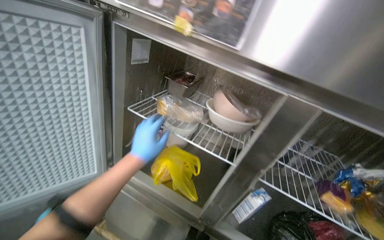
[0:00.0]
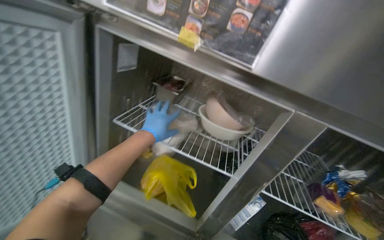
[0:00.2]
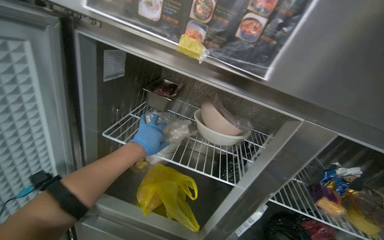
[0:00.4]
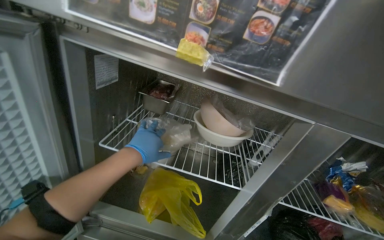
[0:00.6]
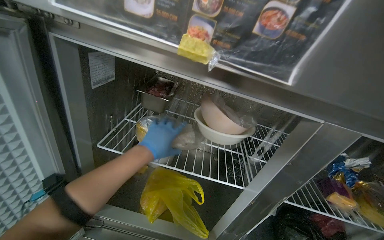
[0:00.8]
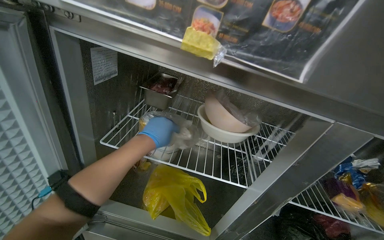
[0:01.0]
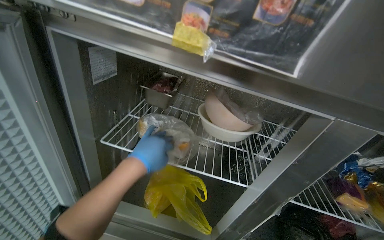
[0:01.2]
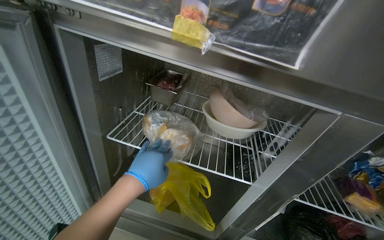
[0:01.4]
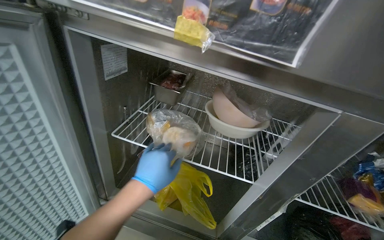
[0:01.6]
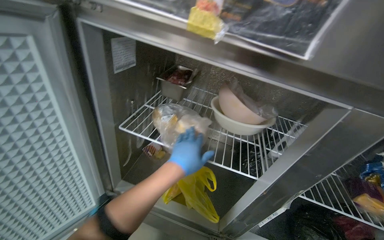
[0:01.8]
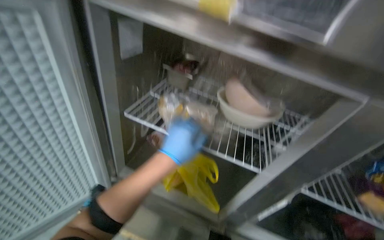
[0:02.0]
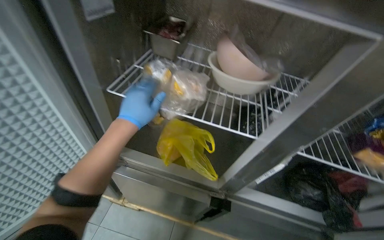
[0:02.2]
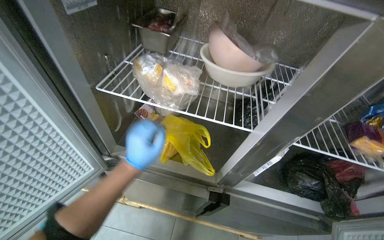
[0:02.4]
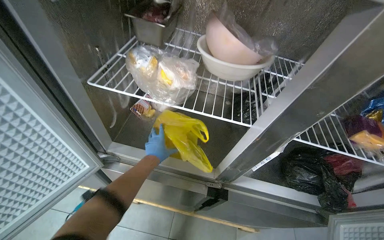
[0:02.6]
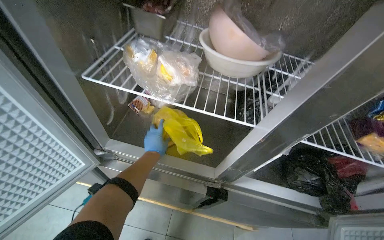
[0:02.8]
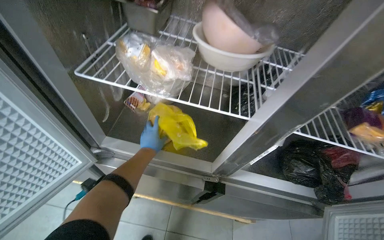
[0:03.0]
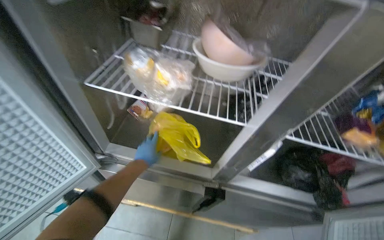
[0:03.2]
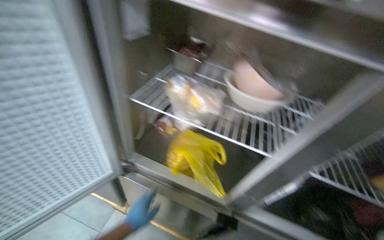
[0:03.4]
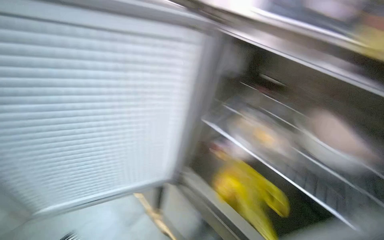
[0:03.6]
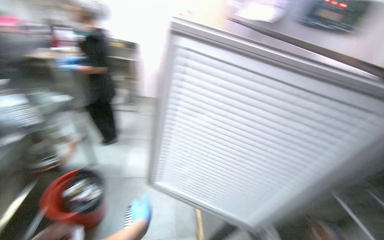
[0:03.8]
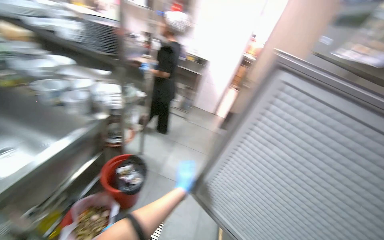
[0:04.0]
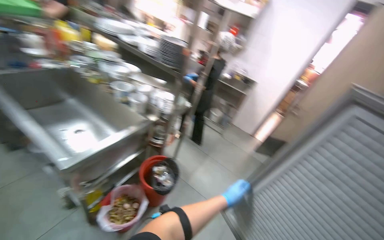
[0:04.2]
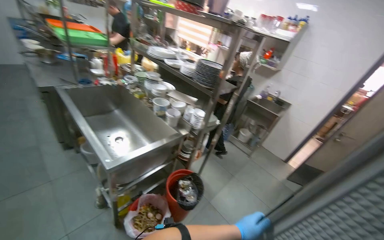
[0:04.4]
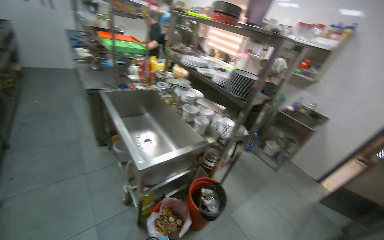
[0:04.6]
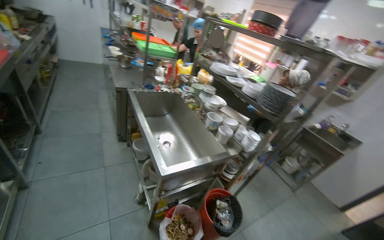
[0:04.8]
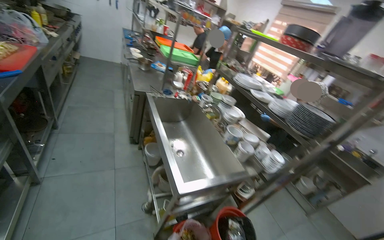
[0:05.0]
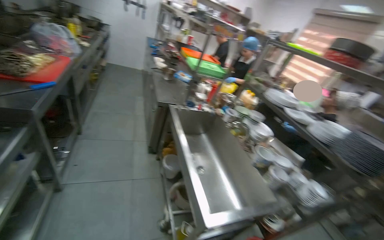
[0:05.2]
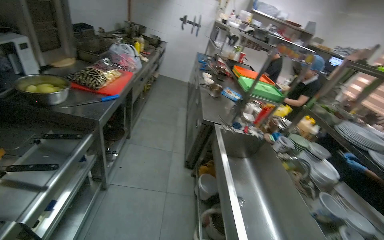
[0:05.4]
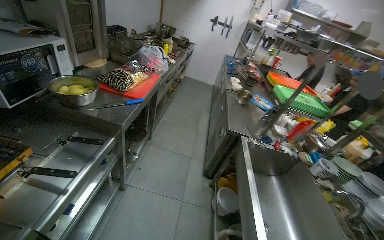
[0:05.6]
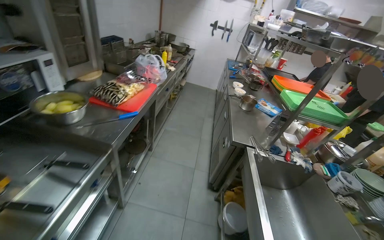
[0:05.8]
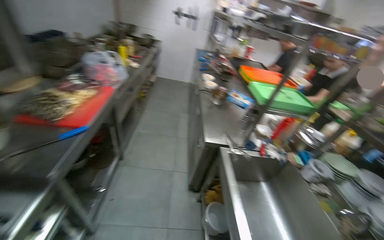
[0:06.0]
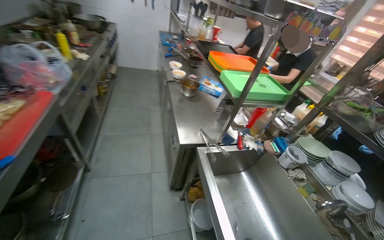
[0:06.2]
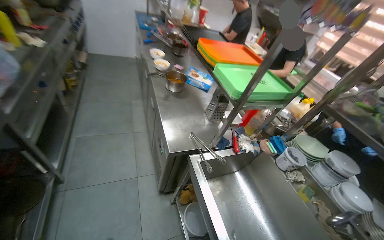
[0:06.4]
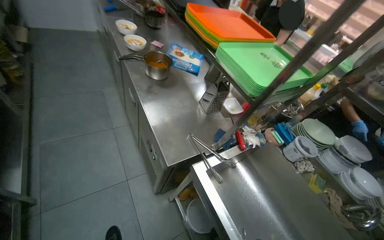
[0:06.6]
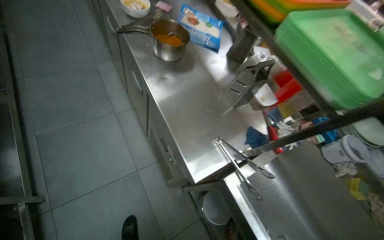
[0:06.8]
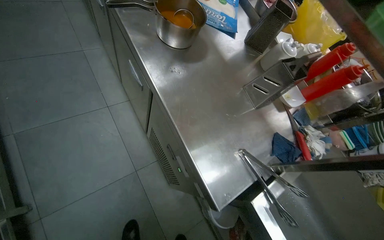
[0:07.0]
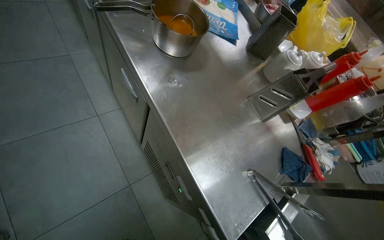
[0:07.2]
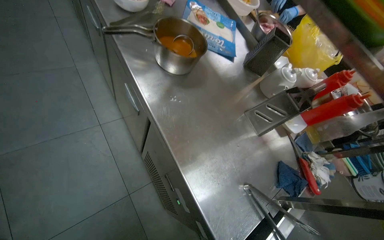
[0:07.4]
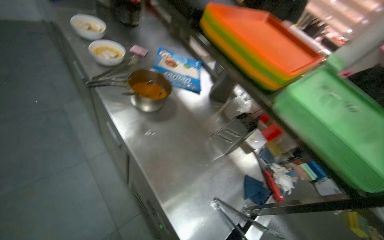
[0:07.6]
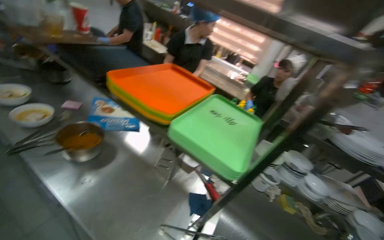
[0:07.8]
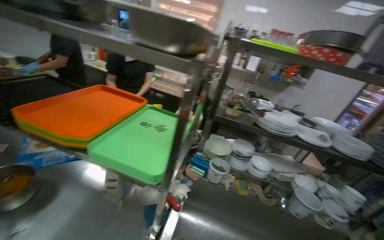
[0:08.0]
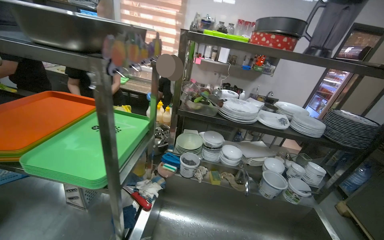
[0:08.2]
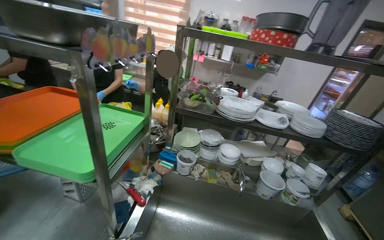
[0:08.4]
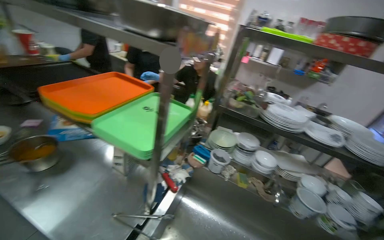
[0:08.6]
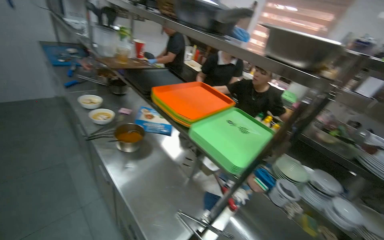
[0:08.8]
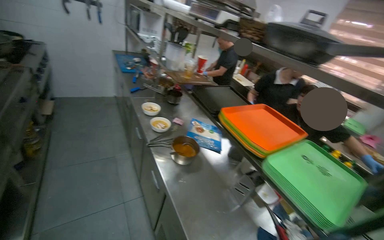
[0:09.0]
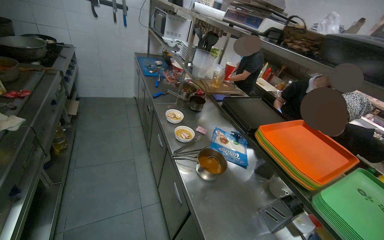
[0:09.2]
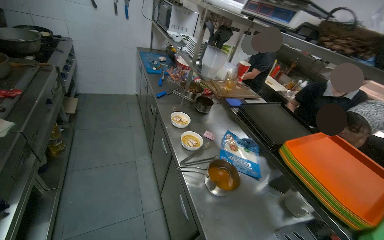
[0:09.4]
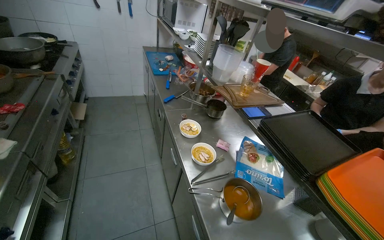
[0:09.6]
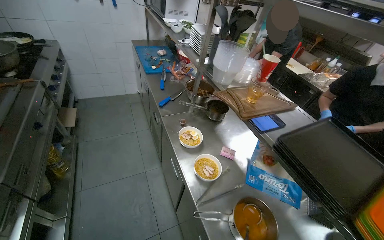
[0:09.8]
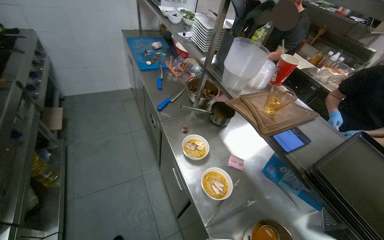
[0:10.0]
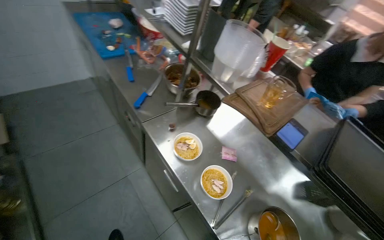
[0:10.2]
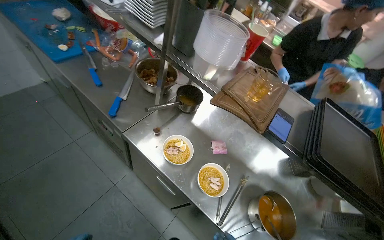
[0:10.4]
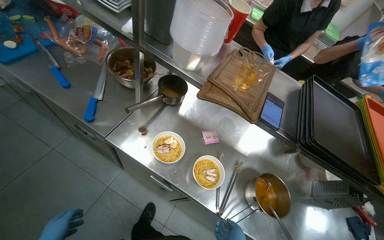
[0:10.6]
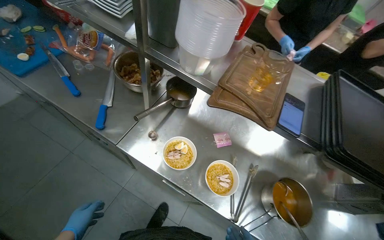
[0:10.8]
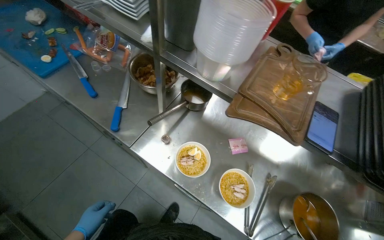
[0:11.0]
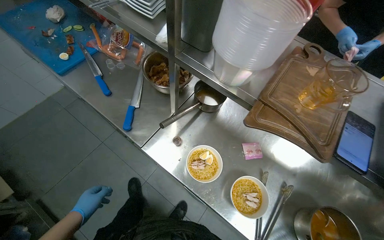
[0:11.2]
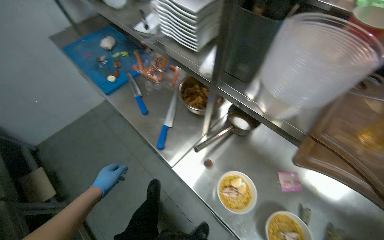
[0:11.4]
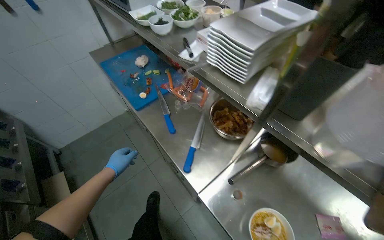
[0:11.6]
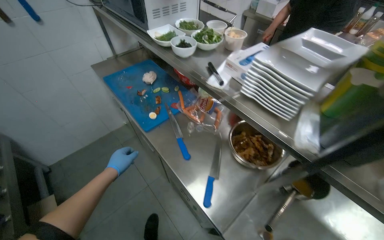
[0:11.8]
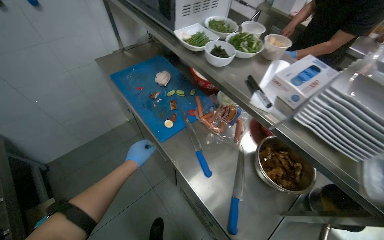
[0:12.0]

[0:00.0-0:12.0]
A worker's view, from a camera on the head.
Job: preparing food.
The whole recording: Retrieving ingredients from refrigerators. The worker opens multiple refrigerators and retrieves various ingredients.
0:01.6 to 0:03.0: The view tips downward by some 20 degrees. The left hand is displaced farther from the camera by approximately 35 cm.
0:03.0 to 0:04.4: The wearer looks approximately 100 degrees further to the left. The camera pitches upward, by approximately 40 degrees.
0:04.4 to 0:06.0: The camera travels roughly 1 m. The head rotates roughly 45 degrees to the left.
0:06.0 to 0:07.6: The head travels roughly 1 m. The head turns to the right by about 40 degrees. The wearer looks some 25 degrees further downward.
0:07.6 to 0:09.0: The wearer looks about 15 degrees further upward.
0:09.0 to 0:10.4: The wearer moves roughly 1 m. The wearer's head swings approximately 25 degrees to the right. The camera pitches downward, by about 25 degrees.
0:10.4 to 0:12.0: The camera travels about 60 cm. The view pans to the left by about 15 degrees.

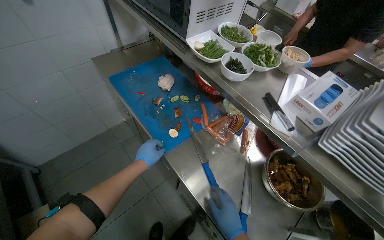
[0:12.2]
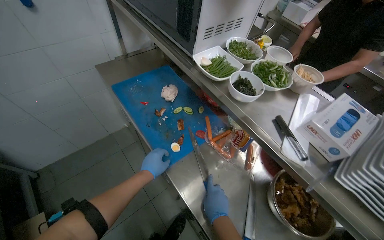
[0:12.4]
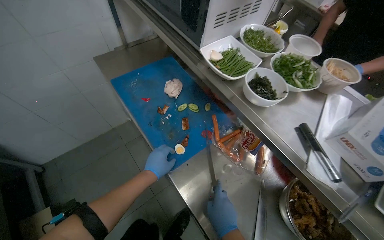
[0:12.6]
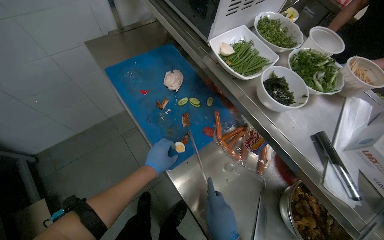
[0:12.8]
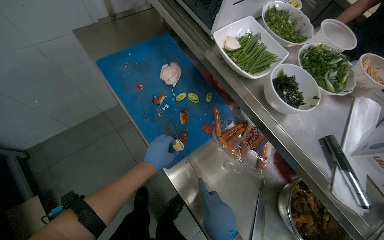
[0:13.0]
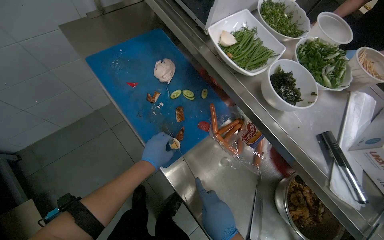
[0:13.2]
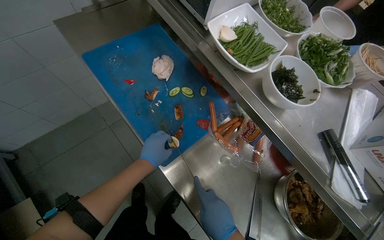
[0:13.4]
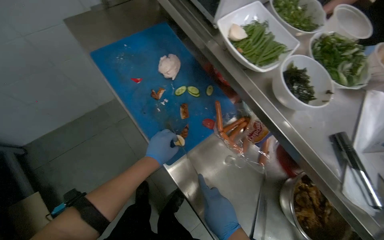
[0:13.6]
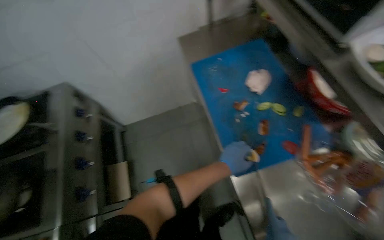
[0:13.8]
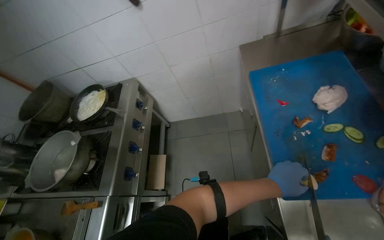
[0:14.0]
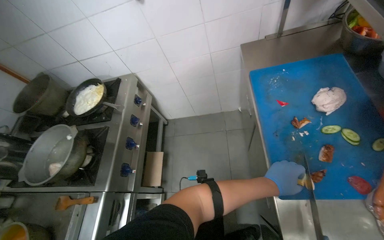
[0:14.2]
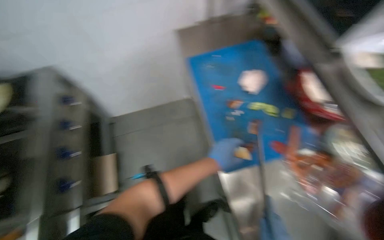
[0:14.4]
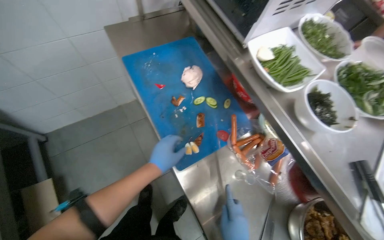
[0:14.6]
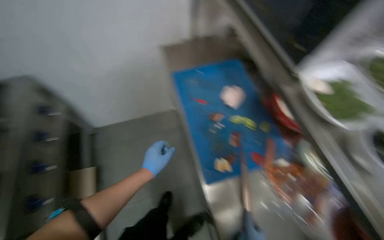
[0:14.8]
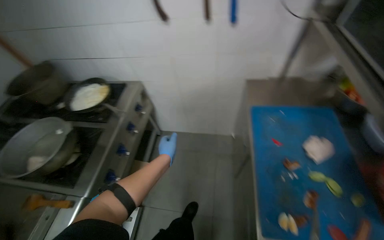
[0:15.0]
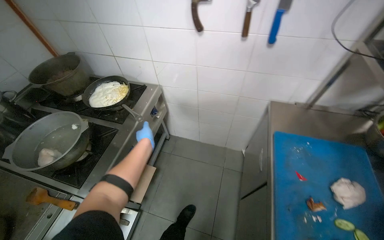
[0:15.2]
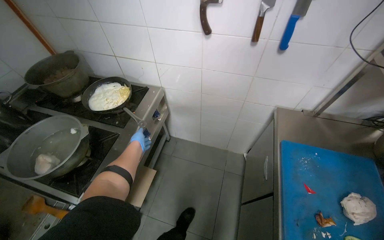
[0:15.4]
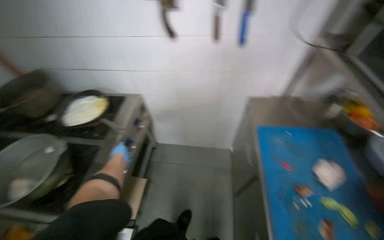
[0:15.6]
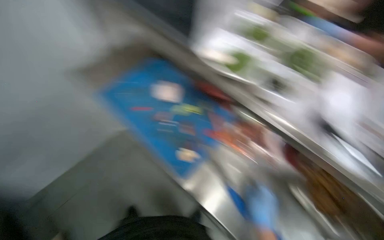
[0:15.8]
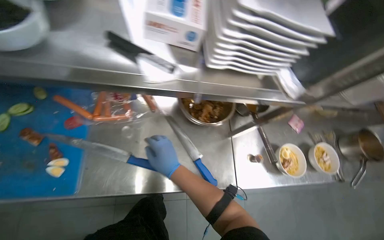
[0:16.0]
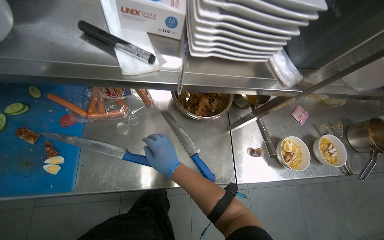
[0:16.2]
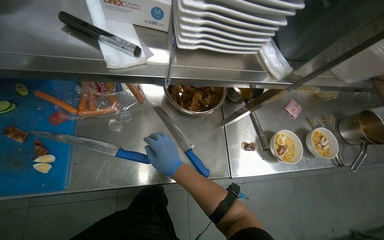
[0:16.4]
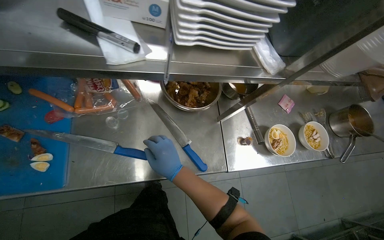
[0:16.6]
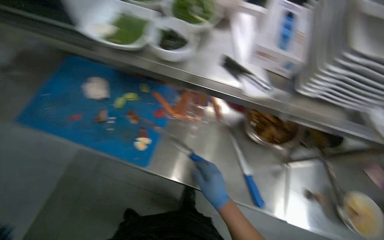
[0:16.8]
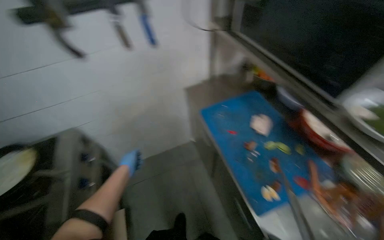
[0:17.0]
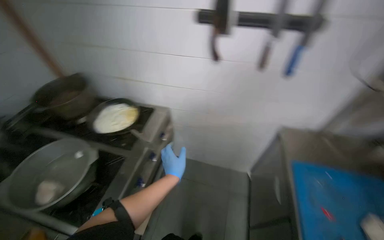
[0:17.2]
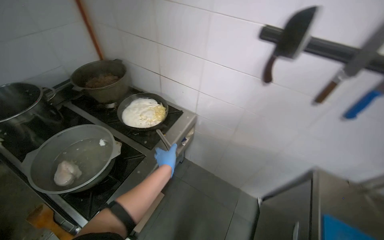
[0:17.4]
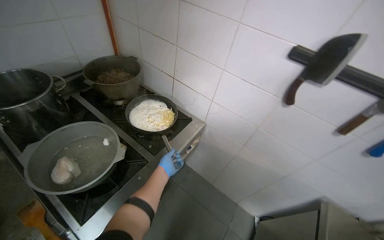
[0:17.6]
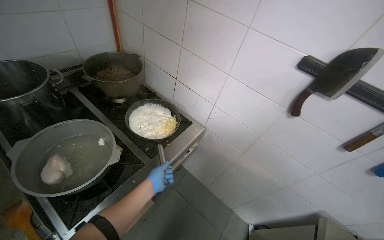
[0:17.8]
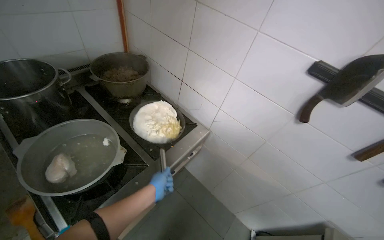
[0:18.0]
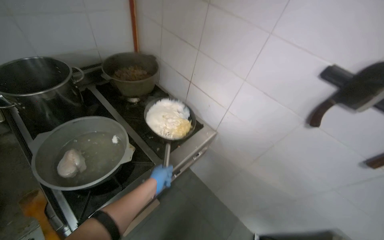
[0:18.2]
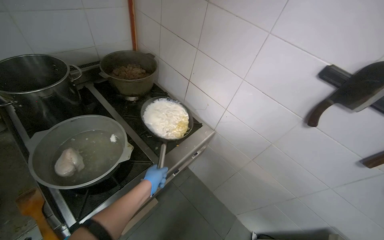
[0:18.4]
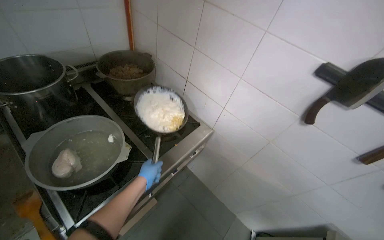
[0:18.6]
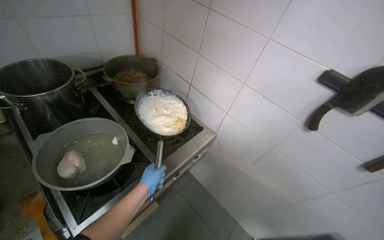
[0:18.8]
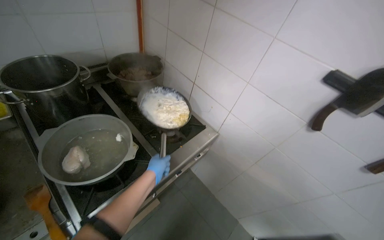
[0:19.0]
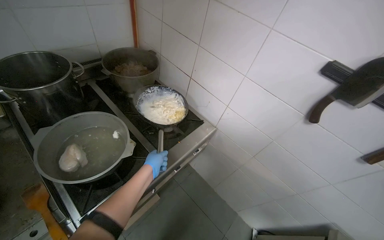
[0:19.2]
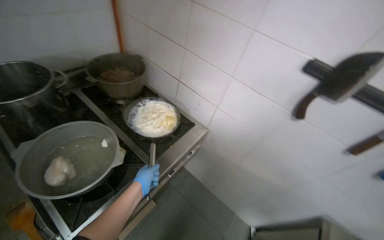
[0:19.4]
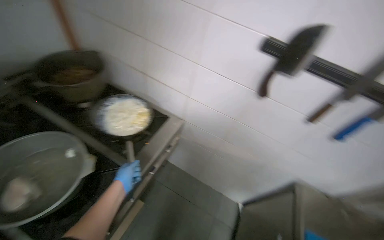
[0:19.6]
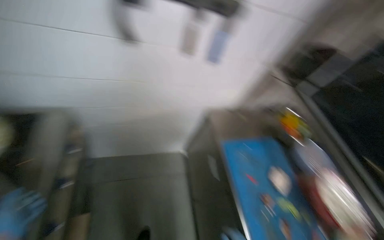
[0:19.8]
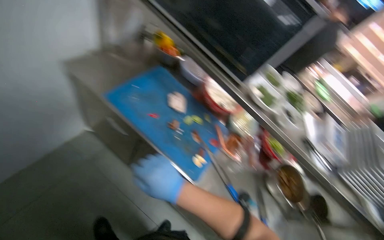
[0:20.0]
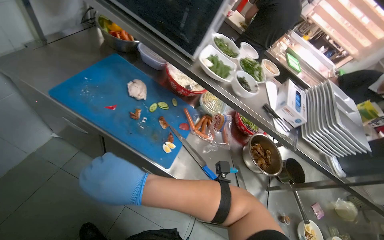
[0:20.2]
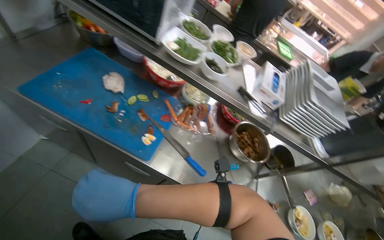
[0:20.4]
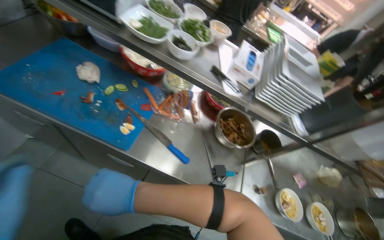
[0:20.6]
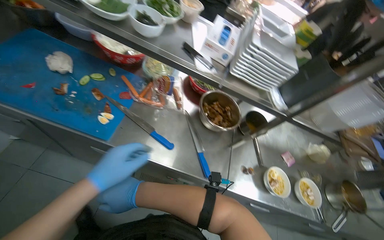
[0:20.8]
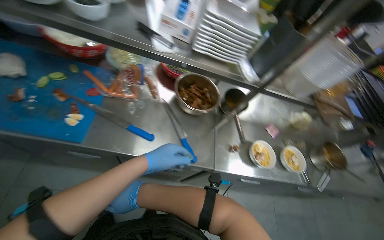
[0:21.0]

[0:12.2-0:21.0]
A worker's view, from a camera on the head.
Job: preparing food.
The whole recording: Retrieving ingredients from refrigerators. The worker opens multiple refrigerators and retrieves various ingredients.
0:12.2 to 0:13.6: The camera pitches downward, by about 15 degrees.
0:13.6 to 0:15.2: The wearer looks approximately 55 degrees further to the left. The view tilts approximately 15 degrees upward.
0:15.2 to 0:16.6: The camera travels some 50 cm. The wearer looks some 90 degrees further to the right. The view tilts roughly 25 degrees downward.
0:16.6 to 0:18.0: The camera is carried some 60 cm. The wearer's head swings some 95 degrees to the left. The view tips upward by approximately 20 degrees.
0:19.6 to 0:21.0: The wearer moves some 70 cm. The wearer looks roughly 105 degrees further to the right. The wearer looks about 45 degrees further downward.
